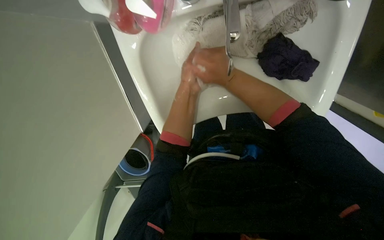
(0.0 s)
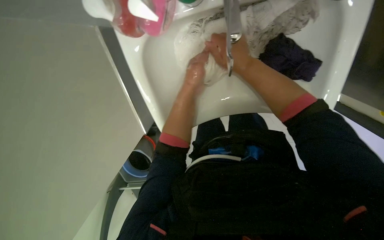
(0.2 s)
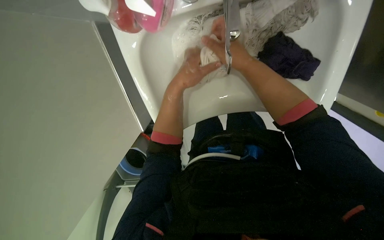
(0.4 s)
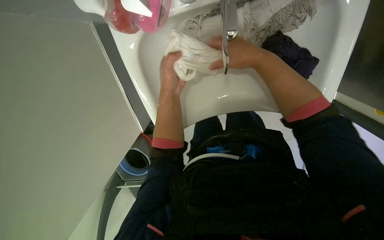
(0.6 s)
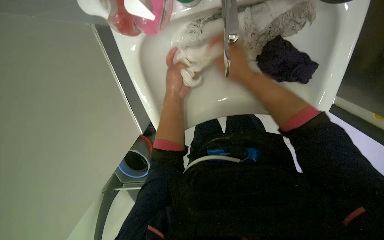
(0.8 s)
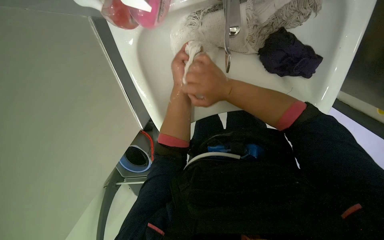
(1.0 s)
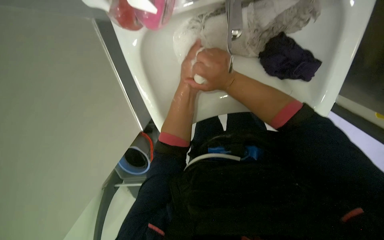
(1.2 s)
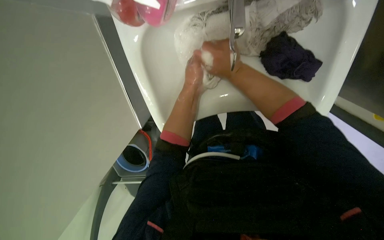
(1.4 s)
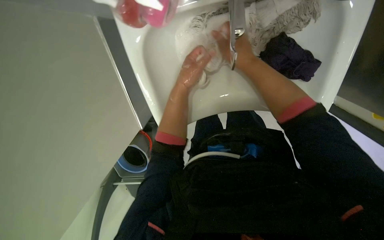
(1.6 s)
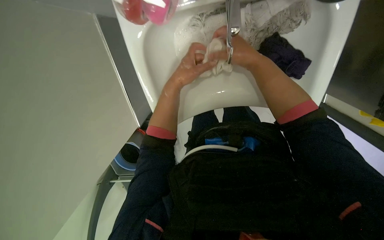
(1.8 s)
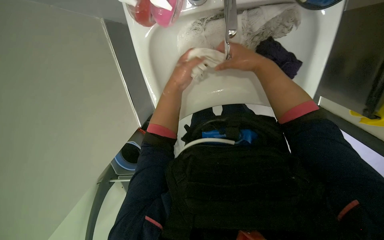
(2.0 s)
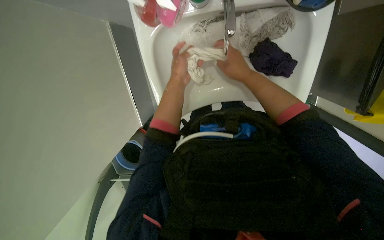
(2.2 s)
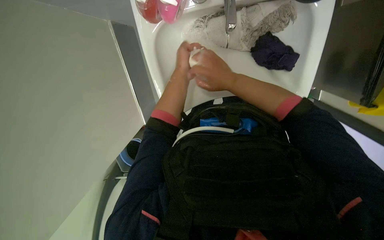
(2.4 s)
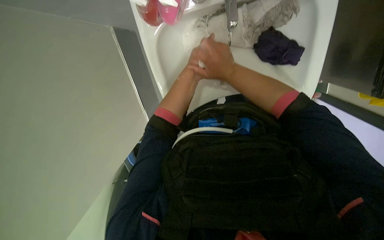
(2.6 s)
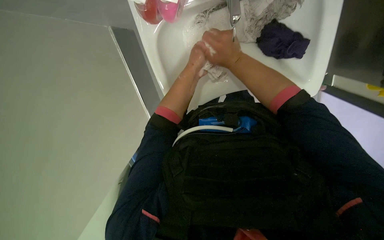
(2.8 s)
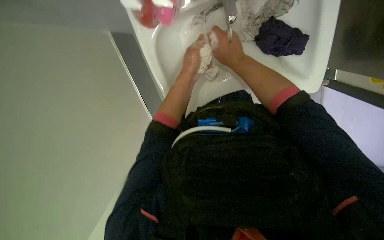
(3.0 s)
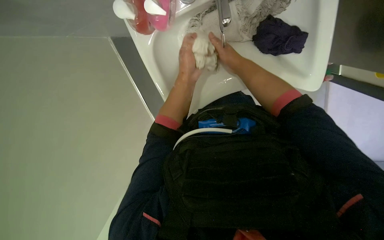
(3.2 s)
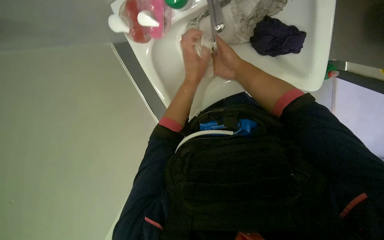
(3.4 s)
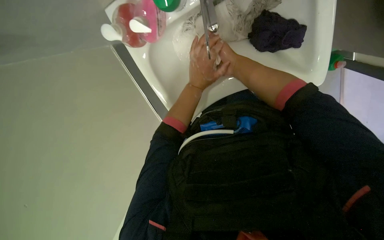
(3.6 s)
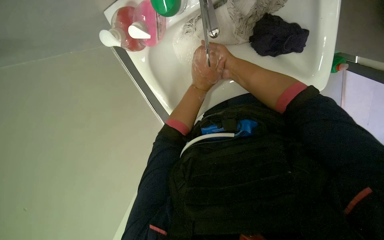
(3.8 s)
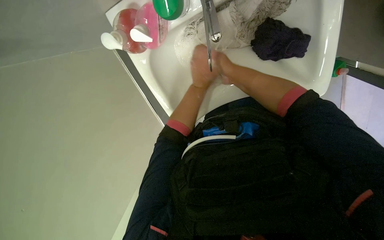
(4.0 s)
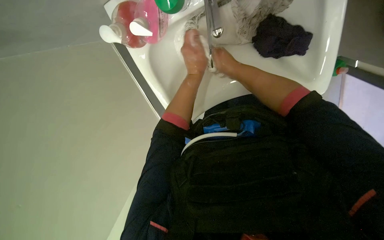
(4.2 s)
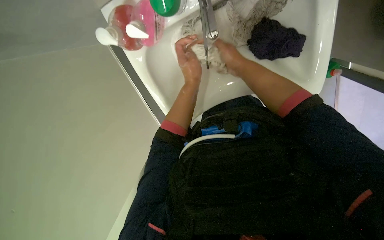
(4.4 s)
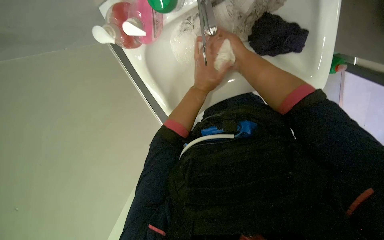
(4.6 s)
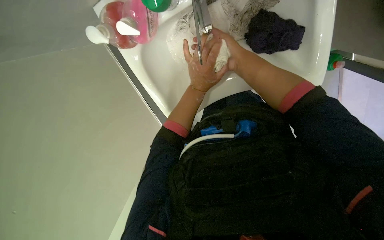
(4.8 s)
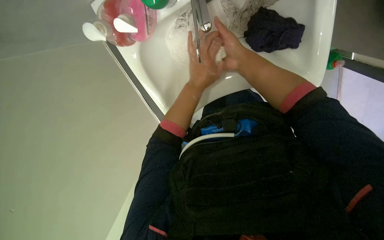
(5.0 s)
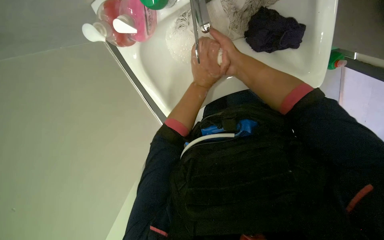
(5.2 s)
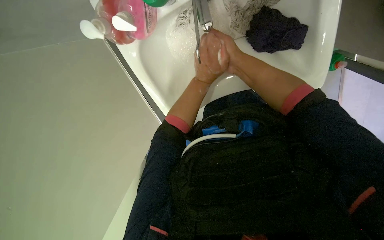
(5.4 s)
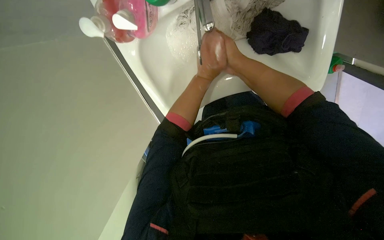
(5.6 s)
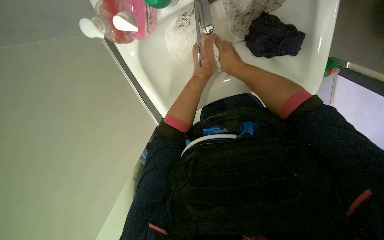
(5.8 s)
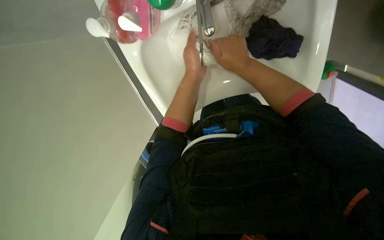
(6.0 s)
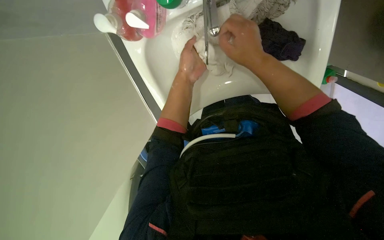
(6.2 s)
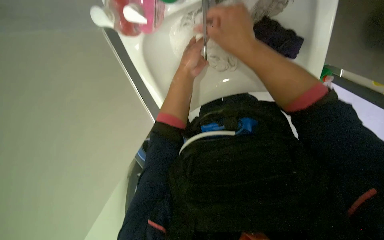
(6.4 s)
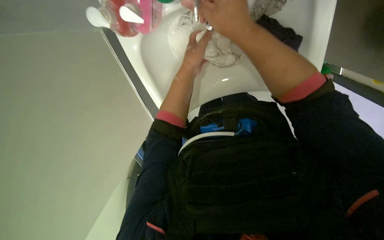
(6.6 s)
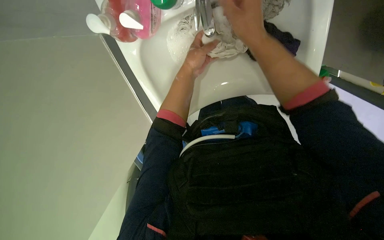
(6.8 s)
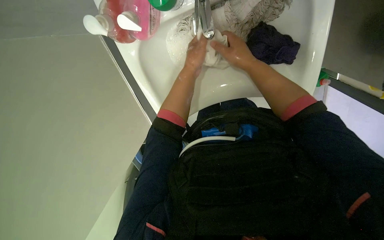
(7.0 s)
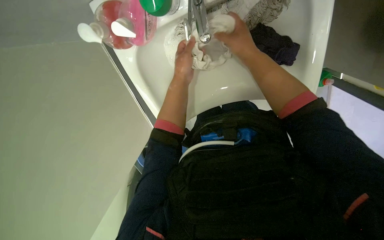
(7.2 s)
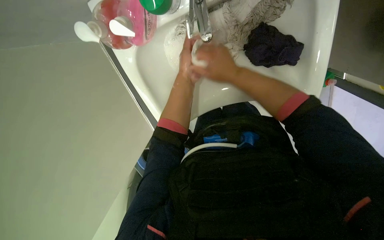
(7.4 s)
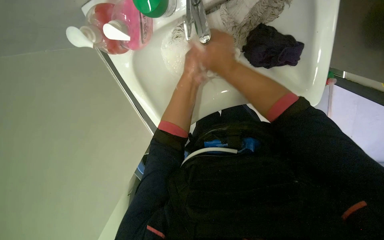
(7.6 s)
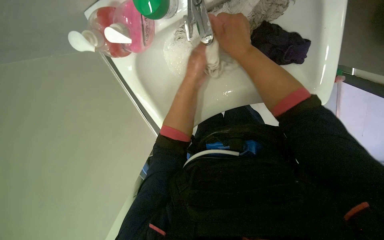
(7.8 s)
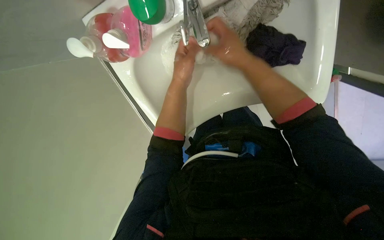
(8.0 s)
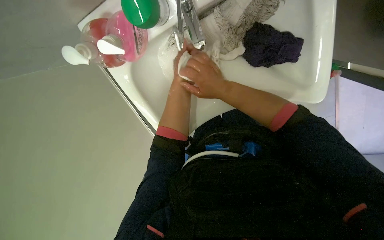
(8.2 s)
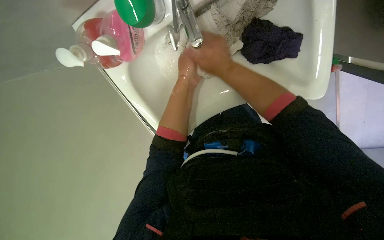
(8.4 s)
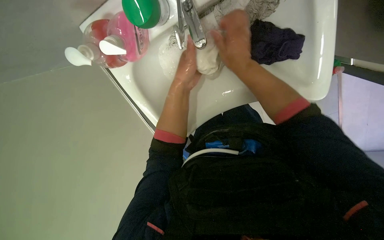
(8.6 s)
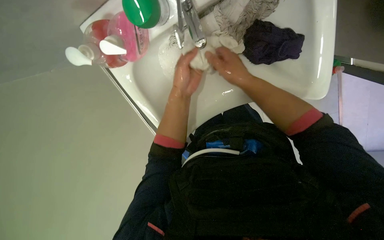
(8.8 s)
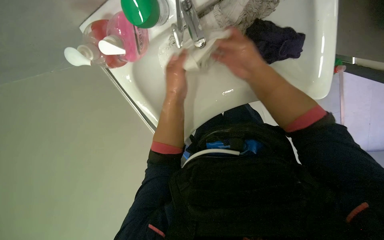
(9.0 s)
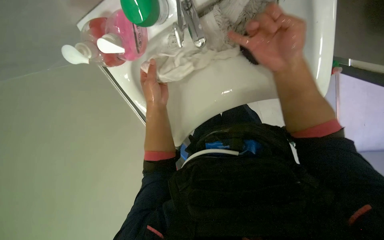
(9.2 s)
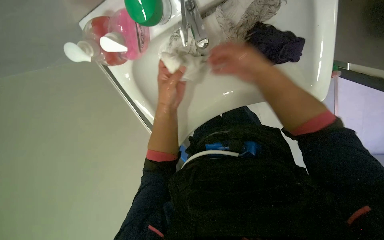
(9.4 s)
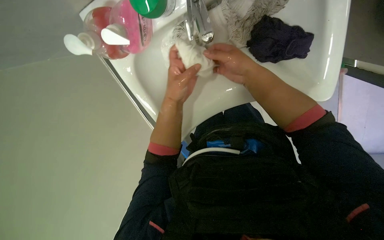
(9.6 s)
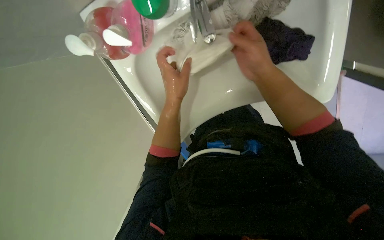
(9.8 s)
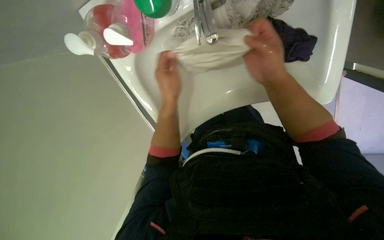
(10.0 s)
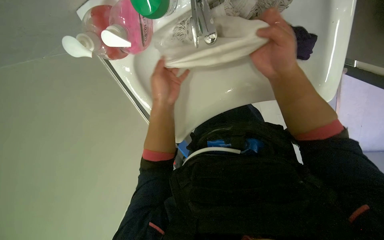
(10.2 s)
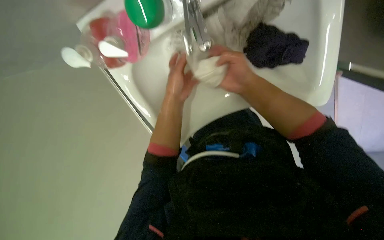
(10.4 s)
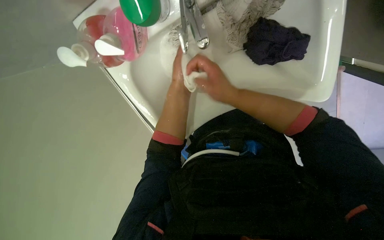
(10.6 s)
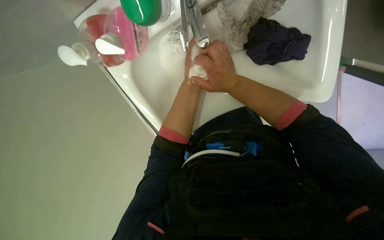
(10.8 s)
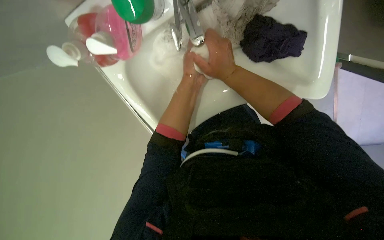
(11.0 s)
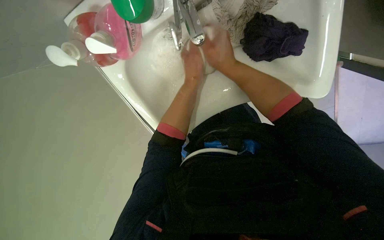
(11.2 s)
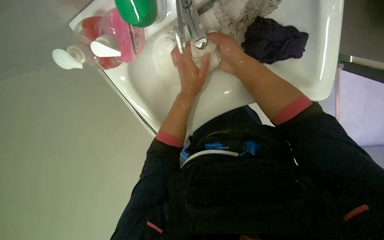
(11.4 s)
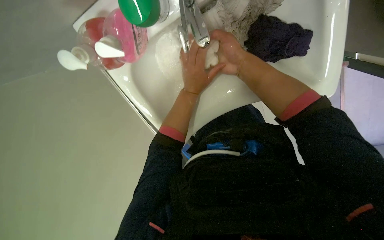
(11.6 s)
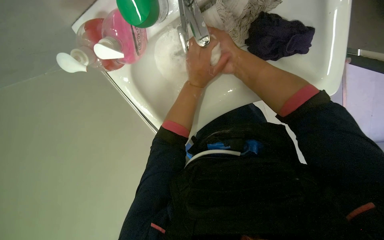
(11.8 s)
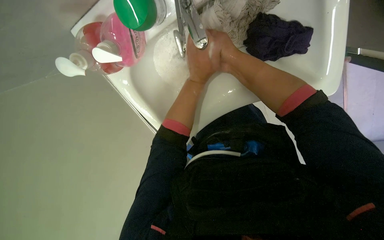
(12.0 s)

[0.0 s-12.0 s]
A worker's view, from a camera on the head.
Job: preparing cleaning supplies.
The whole recording: Washing cloths in sink. The worker washes a purple cloth in the sink, scrubbing and rinsing it.
6.0 to 7.6 s: The right hand moves nearer and farther over approximately 15 cm, changing direction 2 times.
7.6 to 9.0 s: The right hand heads to the right, covering some 10 cm.
9.0 to 10.4 s: The right hand moves nearer and farther over about 15 cm, changing direction 2 times.

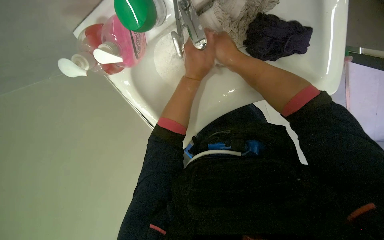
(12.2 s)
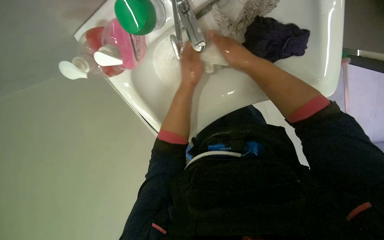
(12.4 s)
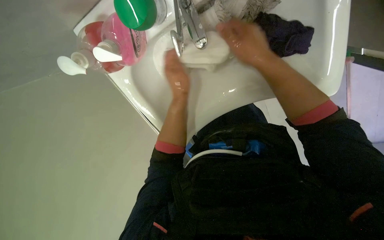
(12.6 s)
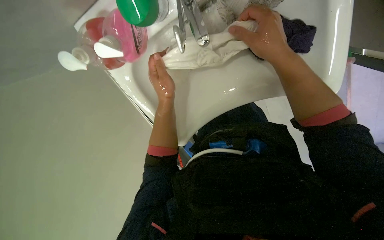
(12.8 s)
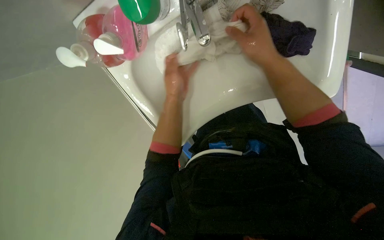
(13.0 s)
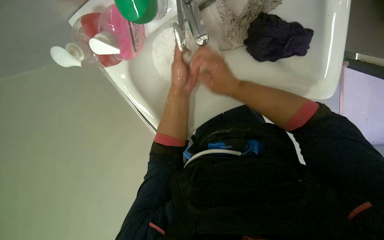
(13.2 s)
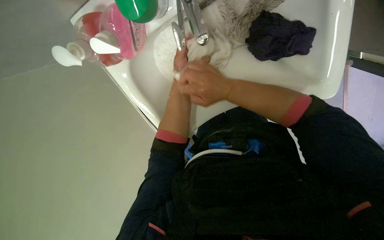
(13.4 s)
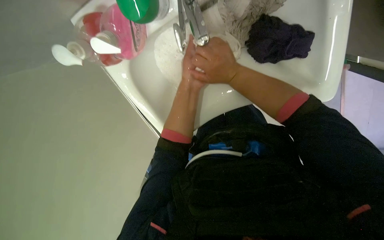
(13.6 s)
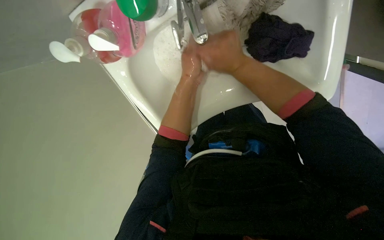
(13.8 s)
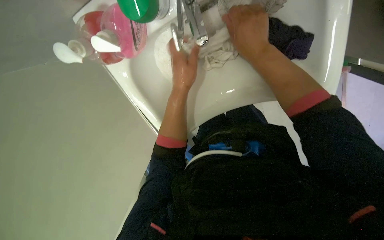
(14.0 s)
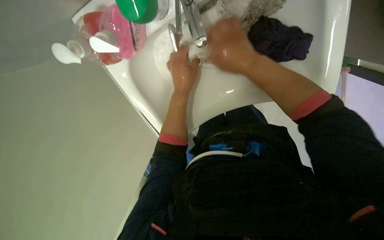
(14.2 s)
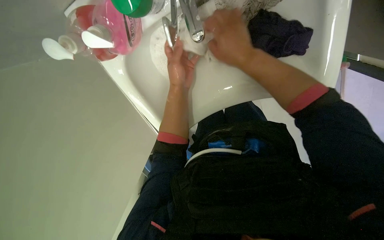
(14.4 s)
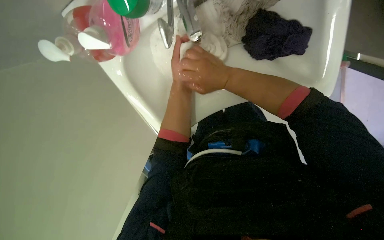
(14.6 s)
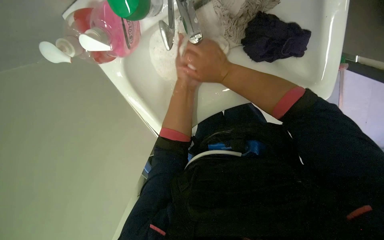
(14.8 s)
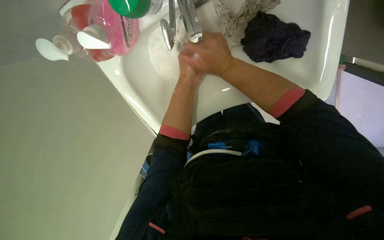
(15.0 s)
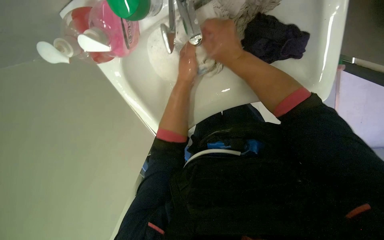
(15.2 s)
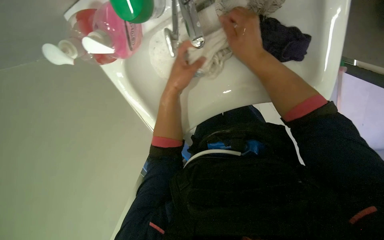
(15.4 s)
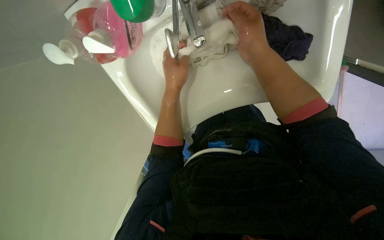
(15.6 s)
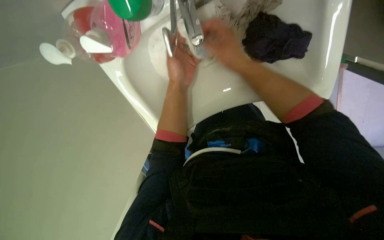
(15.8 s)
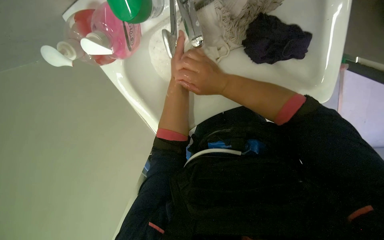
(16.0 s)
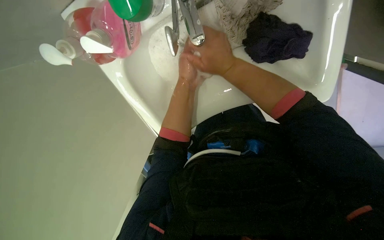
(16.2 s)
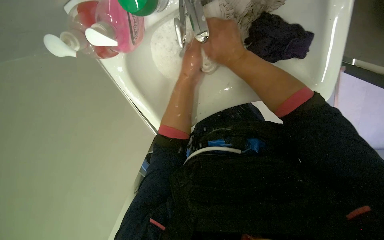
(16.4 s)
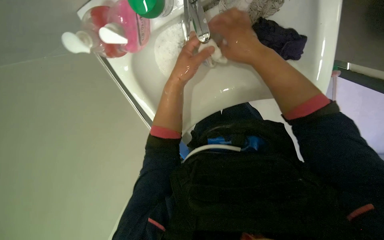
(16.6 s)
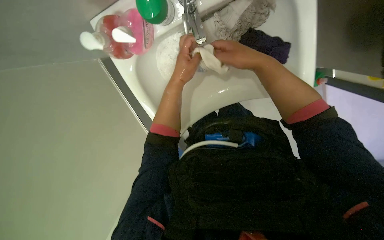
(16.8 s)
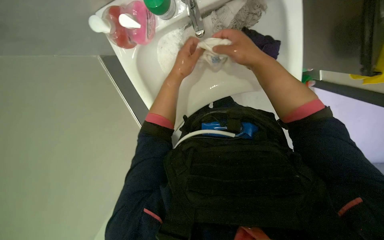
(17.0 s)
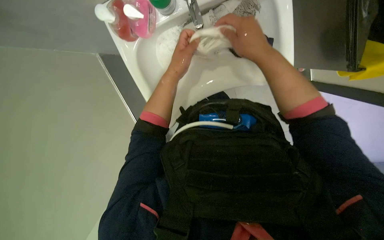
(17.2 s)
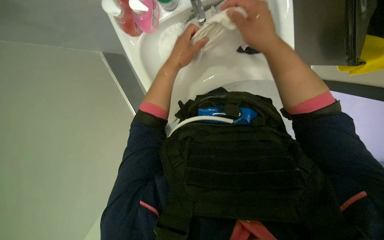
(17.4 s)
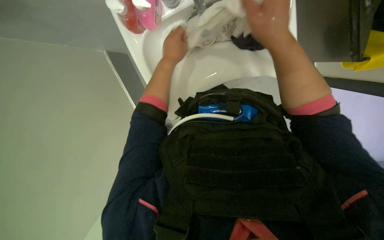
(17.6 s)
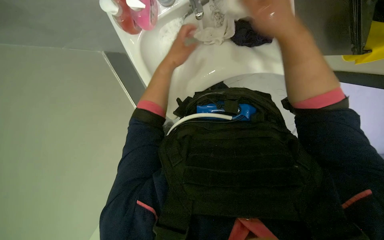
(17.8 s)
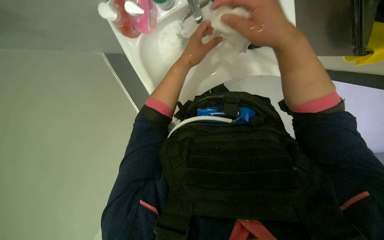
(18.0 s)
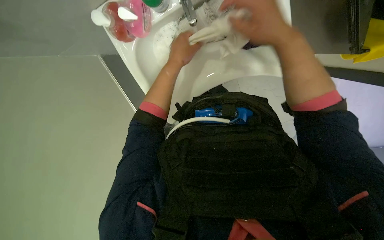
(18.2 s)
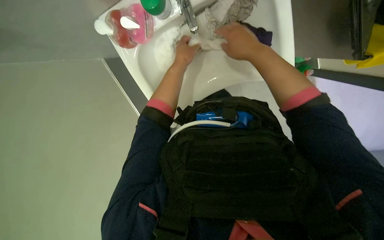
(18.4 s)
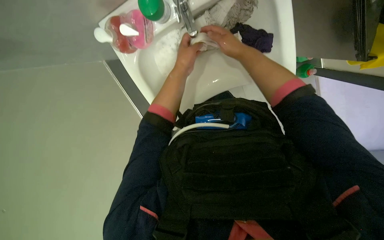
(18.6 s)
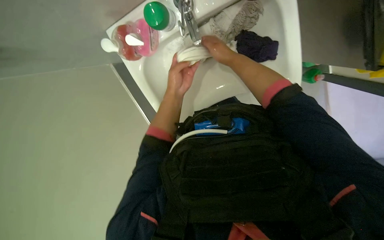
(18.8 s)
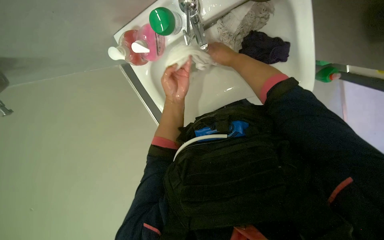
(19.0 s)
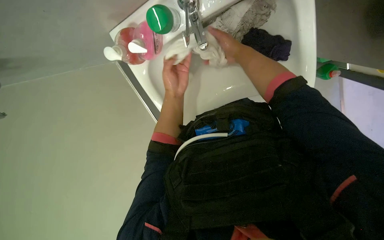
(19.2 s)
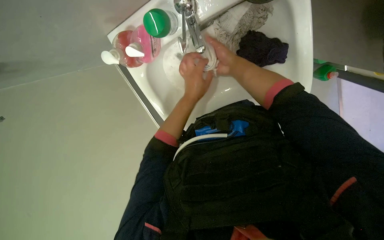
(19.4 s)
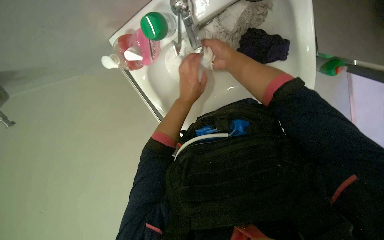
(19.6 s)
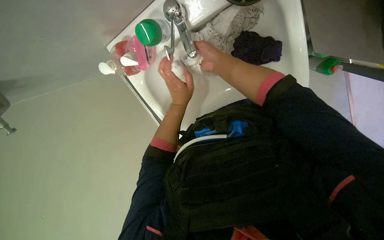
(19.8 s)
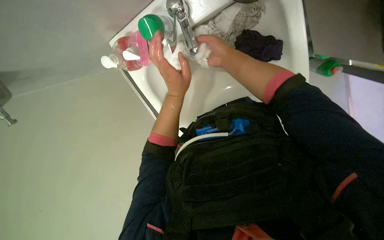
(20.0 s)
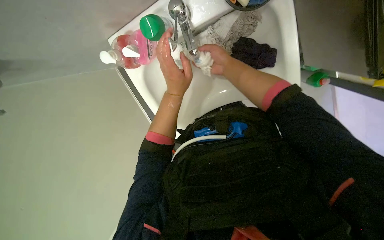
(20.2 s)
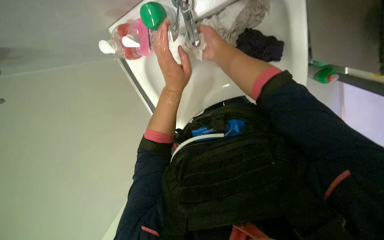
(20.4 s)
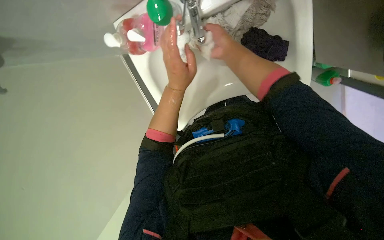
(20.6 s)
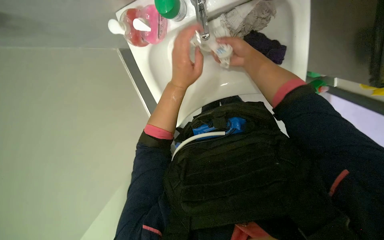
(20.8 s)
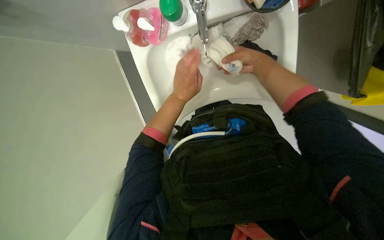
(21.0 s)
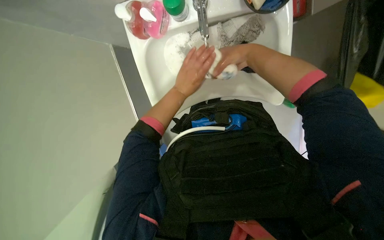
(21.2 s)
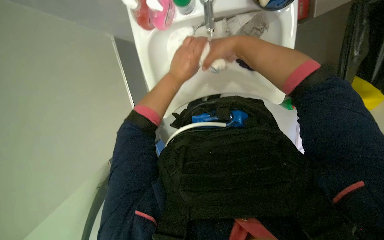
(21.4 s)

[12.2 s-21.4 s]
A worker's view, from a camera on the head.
Job: preparing cleaning supplies.
The whole recording: Washing cloths in sink. The worker washes a purple cloth in the sink, scrubbing and rinsing it.
12.2 to 13.8 s: The right hand moves roughly 10 cm to the right and comes back.
15.2 to 16.8 s: The right hand swings left and right, some 10 cm each way, with 2 reversals.
16.8 to 18.4 s: The right hand reaches about 15 cm nearer to the camera, then returns.
18.4 to 19.8 s: The right hand travels to the left by roughly 10 cm; the left hand moves down the picture, about 10 cm.
19.8 to 21.4 s: The camera sweeps to the right, by about 15 degrees.
